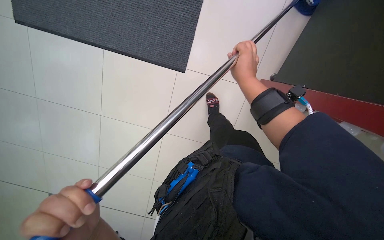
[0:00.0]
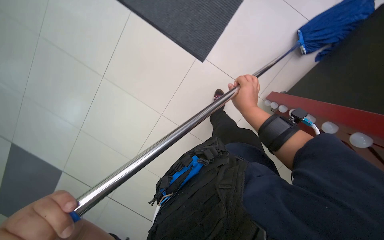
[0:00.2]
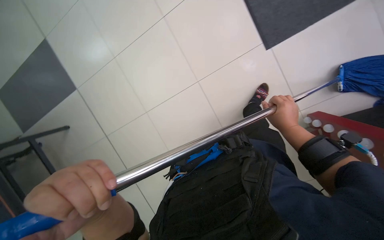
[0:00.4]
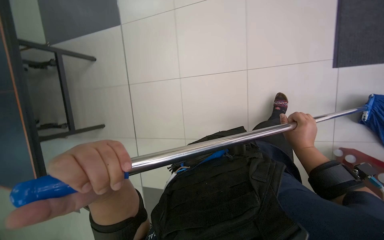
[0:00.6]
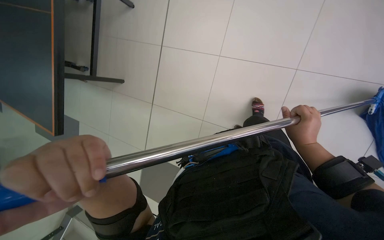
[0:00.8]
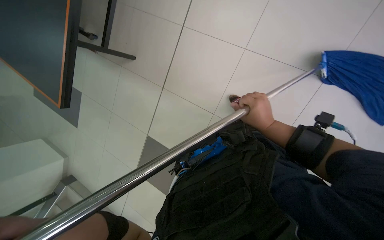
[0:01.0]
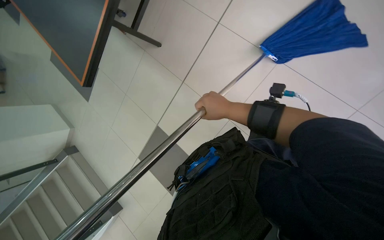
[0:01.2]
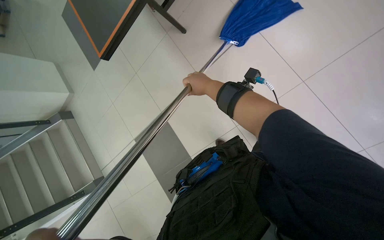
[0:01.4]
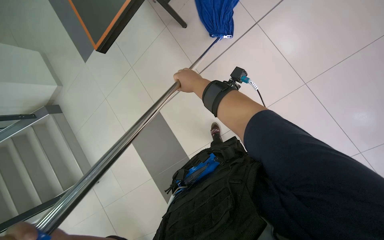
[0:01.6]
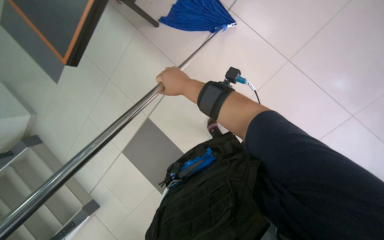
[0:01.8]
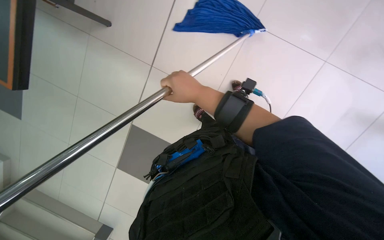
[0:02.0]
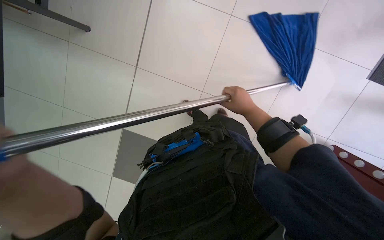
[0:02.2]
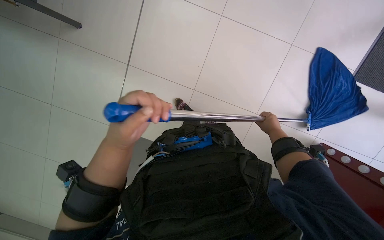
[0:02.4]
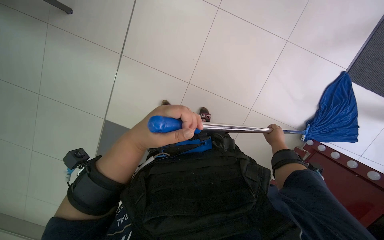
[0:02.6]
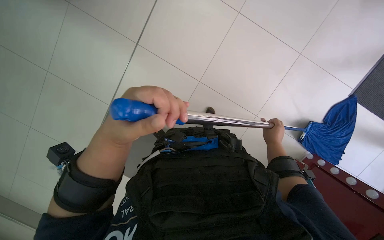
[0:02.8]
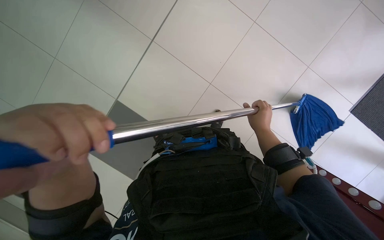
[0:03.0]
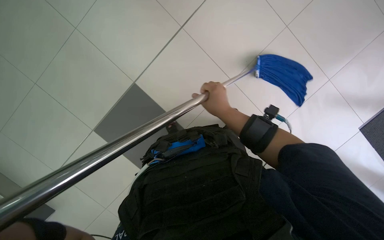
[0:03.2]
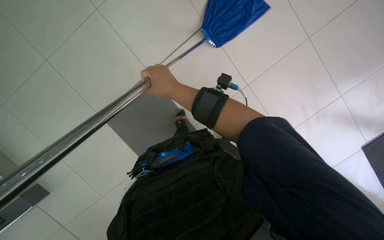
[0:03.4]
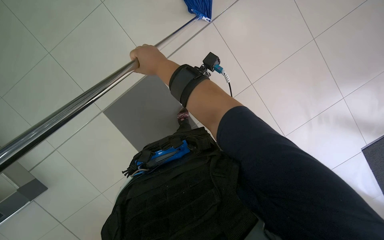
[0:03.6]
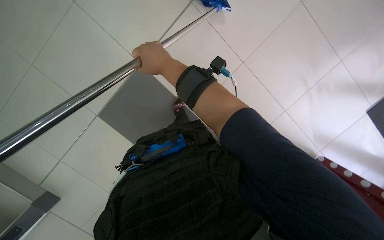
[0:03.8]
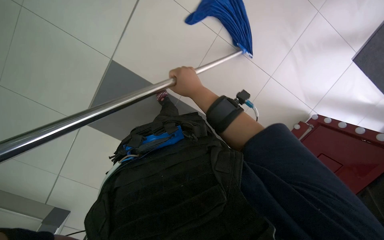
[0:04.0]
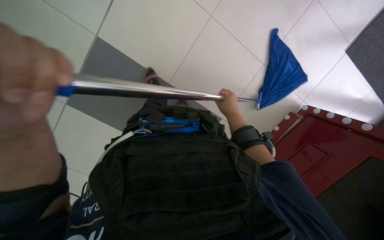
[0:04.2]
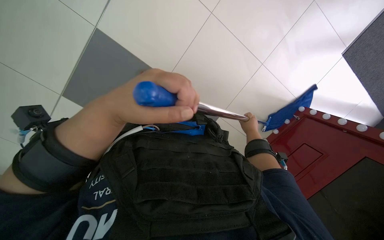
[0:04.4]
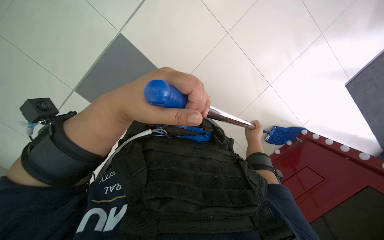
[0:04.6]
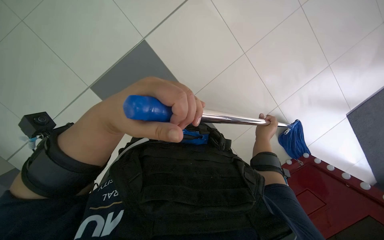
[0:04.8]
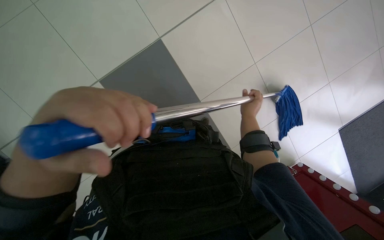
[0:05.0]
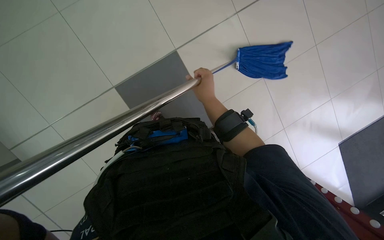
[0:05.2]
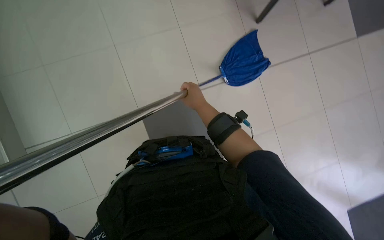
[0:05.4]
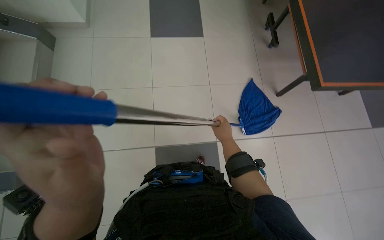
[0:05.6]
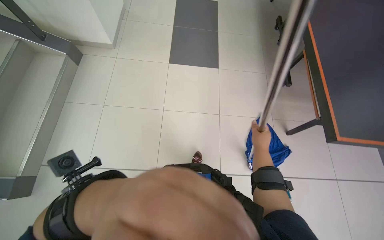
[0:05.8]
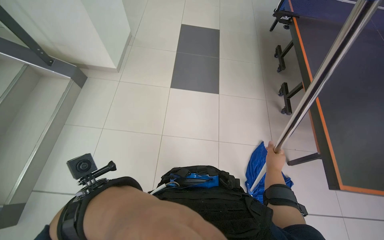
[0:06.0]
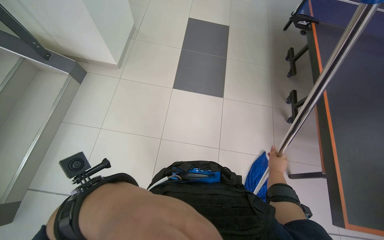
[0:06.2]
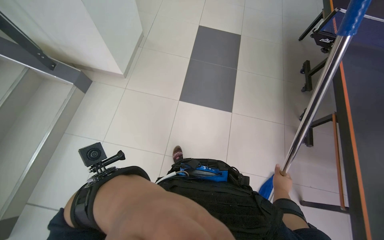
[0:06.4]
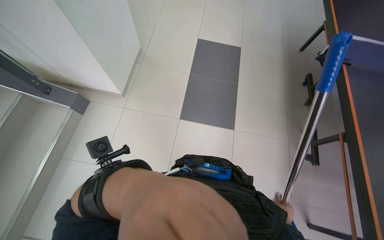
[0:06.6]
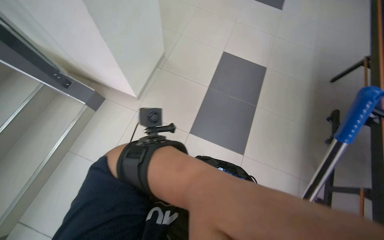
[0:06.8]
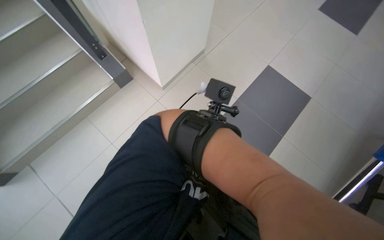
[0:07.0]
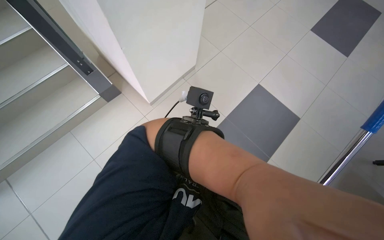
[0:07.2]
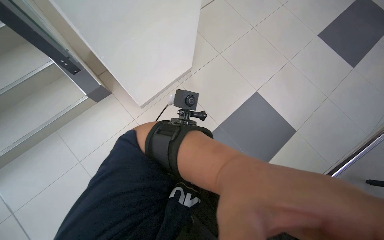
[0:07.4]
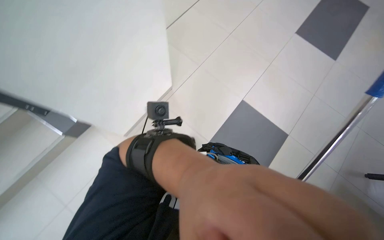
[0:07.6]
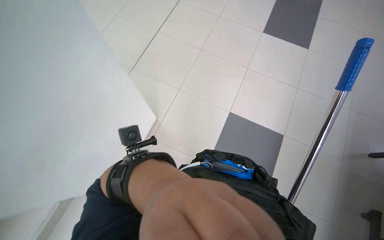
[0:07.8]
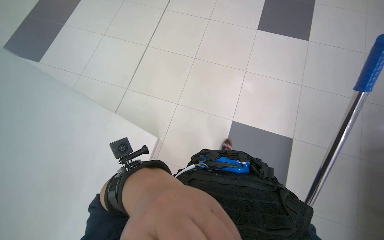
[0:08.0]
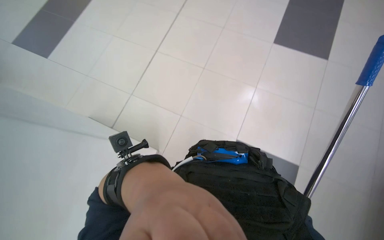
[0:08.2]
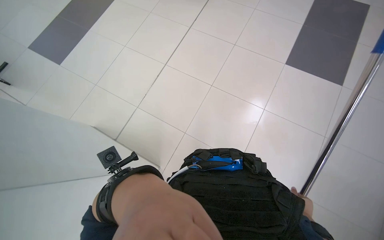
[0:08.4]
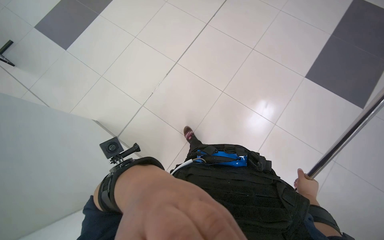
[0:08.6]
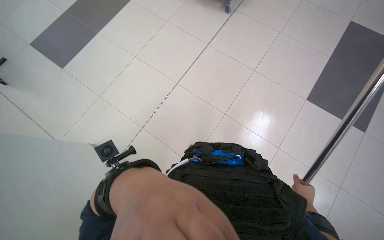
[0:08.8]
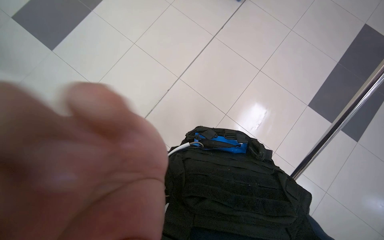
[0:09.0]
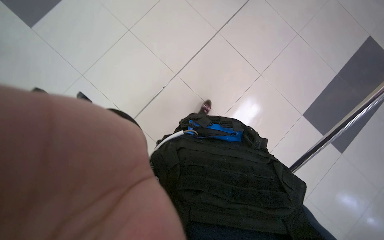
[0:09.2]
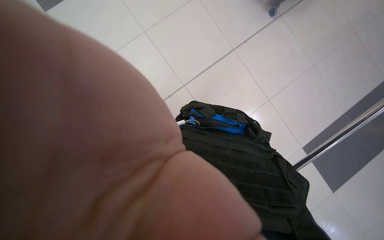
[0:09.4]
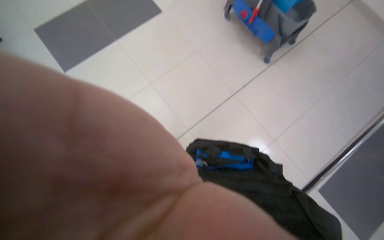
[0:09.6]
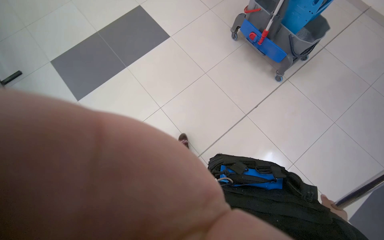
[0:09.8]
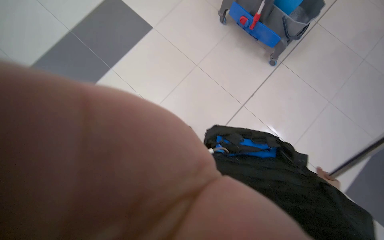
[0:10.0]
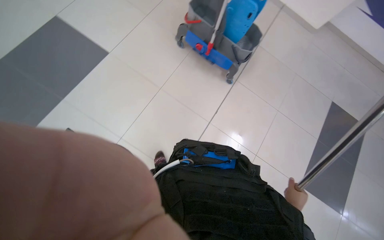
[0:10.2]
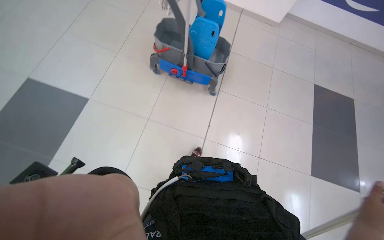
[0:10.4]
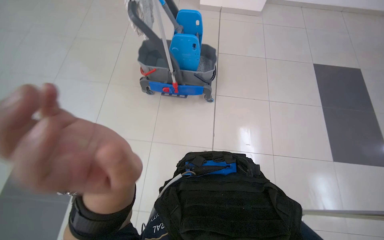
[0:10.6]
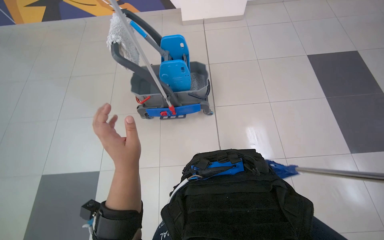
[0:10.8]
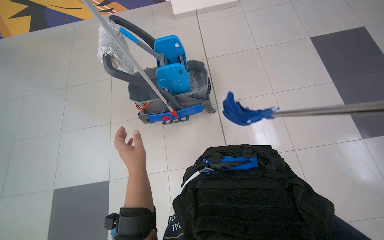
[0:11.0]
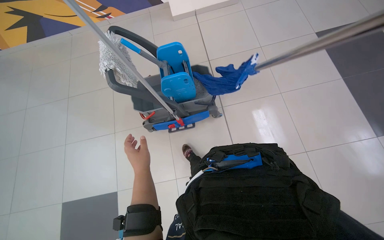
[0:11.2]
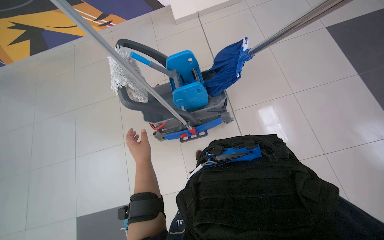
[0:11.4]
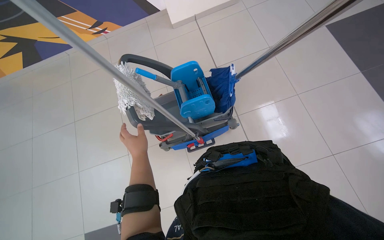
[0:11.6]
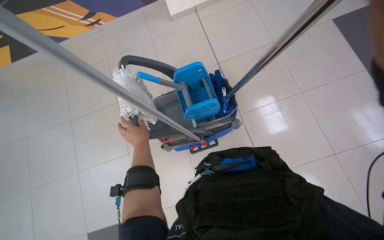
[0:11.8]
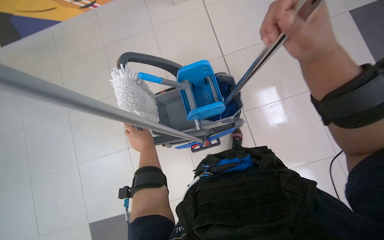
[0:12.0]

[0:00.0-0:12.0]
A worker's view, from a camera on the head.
Job: mopping floor.
The whole recording: Mopping the floor. The worker wrings the mop head, attaches it to the handle, and mops the floor.
0:01.6 to 0:03.0: The right hand shifts approximately 40 cm farther from the camera, to the right and down the picture.
0:03.0 to 0:04.4: The right hand is displaced farther from the camera by some 10 cm, and travels to the left and back again, about 30 cm each way.
0:06.0 to 0:07.6: The head travels approximately 1 m. The head rotates about 35 degrees to the left.
0:09.0 to 0:10.4: The wearer looks some 20 degrees further to the right. The view tilts some 15 degrees upward.
0:10.4 to 0:12.0: The wearer moves some 80 cm. Everything in view rotates approximately 40 degrees counterclockwise.

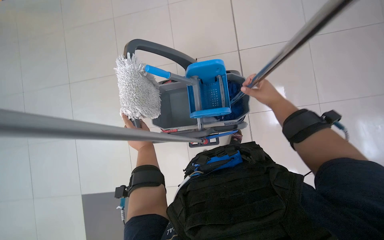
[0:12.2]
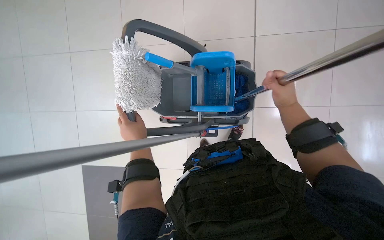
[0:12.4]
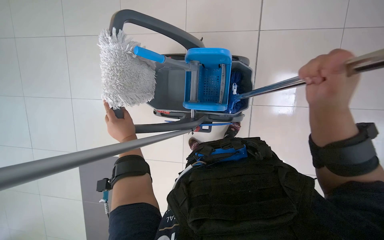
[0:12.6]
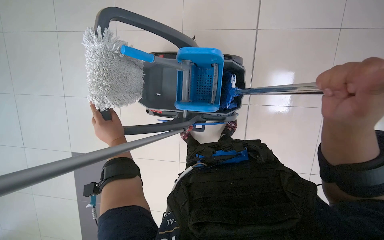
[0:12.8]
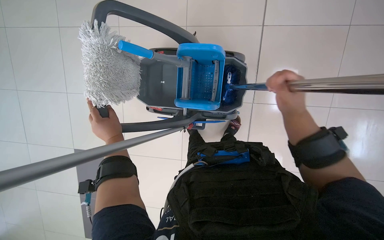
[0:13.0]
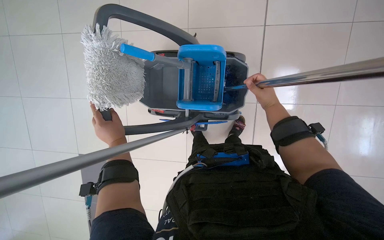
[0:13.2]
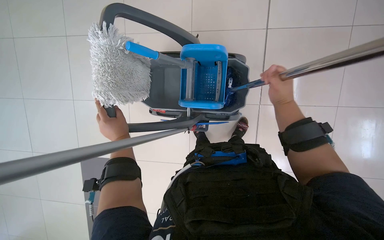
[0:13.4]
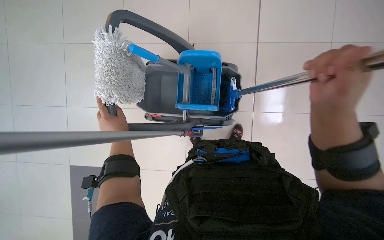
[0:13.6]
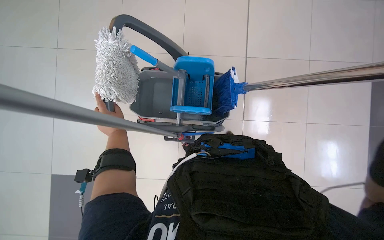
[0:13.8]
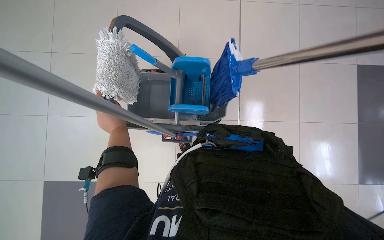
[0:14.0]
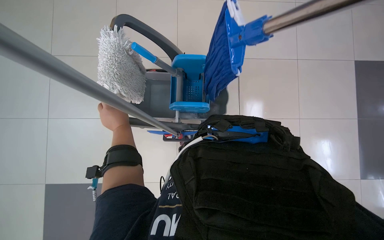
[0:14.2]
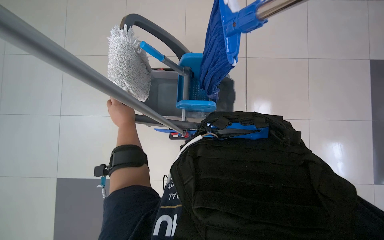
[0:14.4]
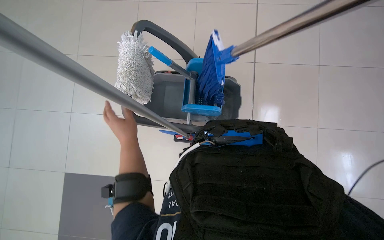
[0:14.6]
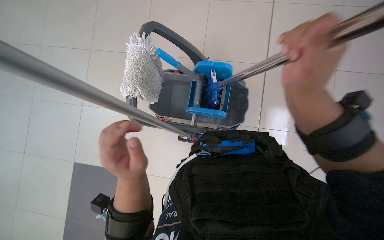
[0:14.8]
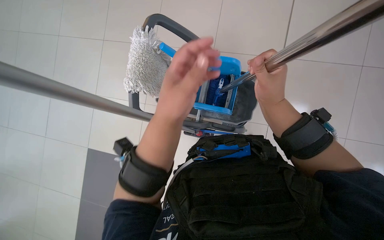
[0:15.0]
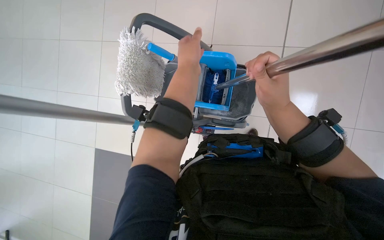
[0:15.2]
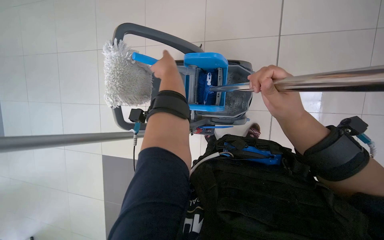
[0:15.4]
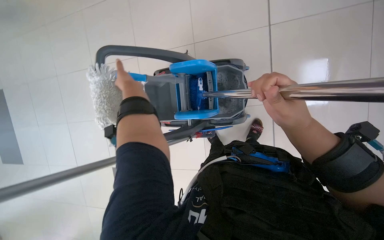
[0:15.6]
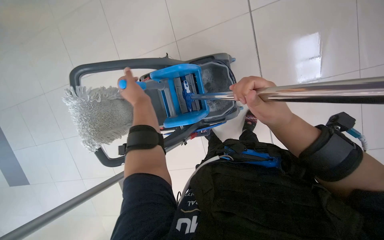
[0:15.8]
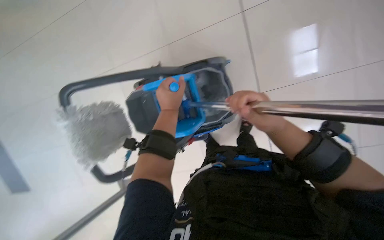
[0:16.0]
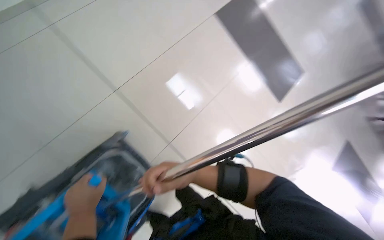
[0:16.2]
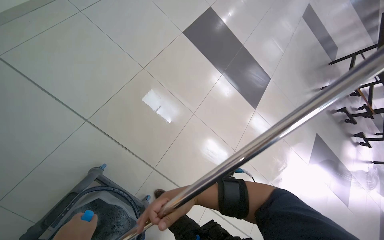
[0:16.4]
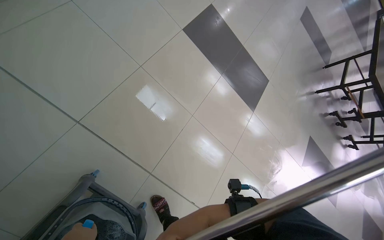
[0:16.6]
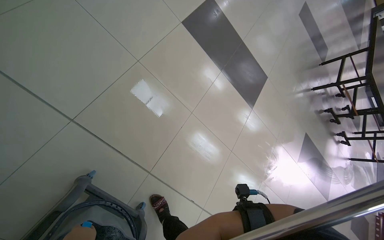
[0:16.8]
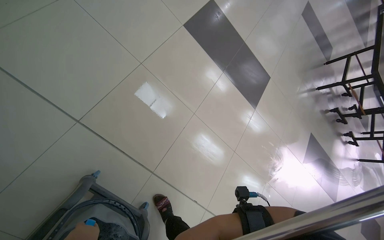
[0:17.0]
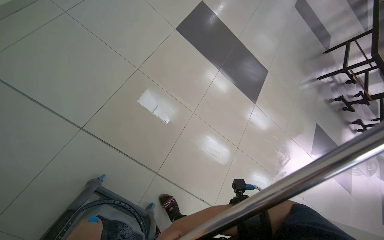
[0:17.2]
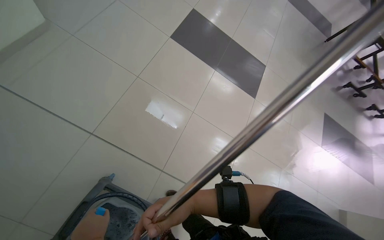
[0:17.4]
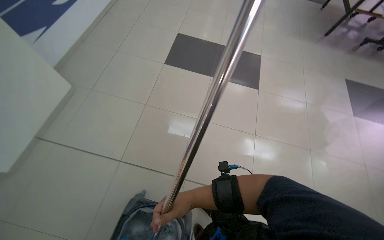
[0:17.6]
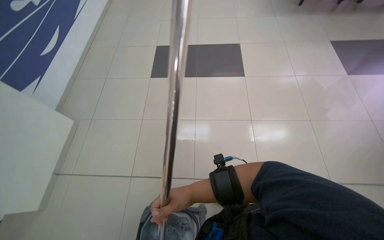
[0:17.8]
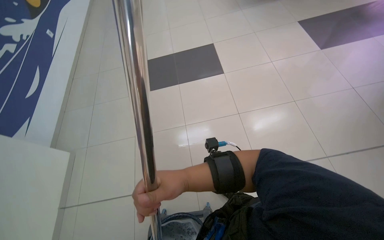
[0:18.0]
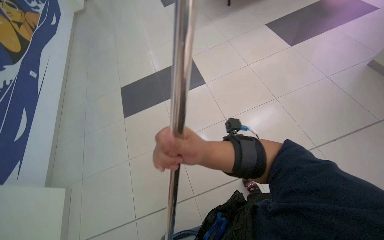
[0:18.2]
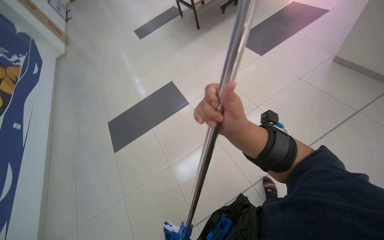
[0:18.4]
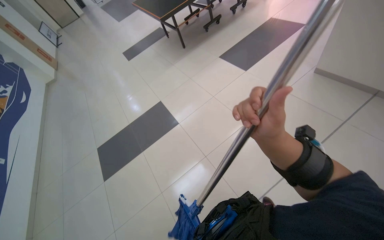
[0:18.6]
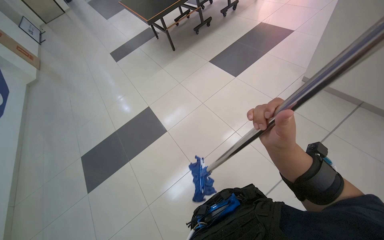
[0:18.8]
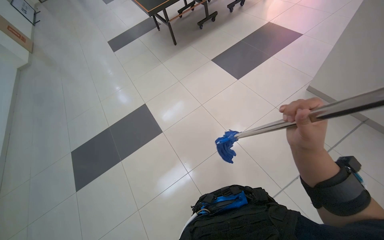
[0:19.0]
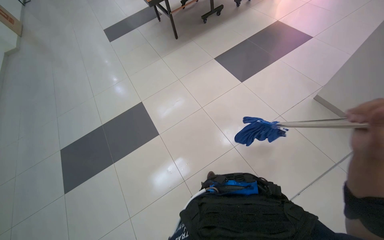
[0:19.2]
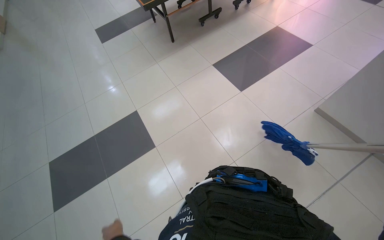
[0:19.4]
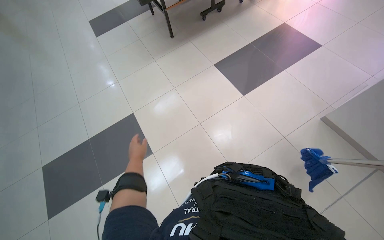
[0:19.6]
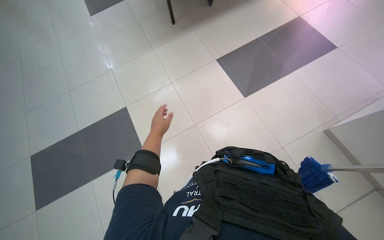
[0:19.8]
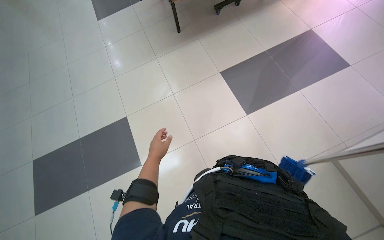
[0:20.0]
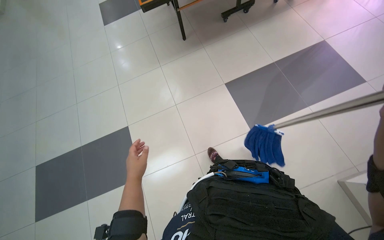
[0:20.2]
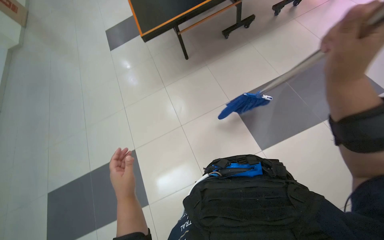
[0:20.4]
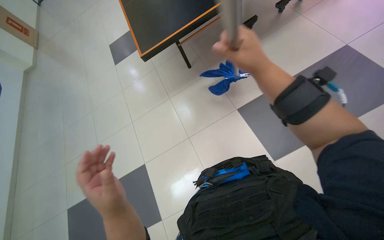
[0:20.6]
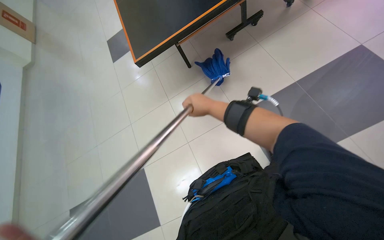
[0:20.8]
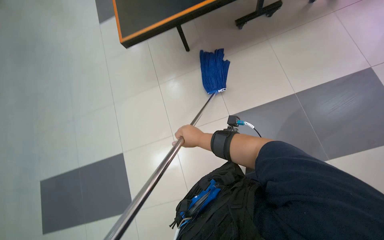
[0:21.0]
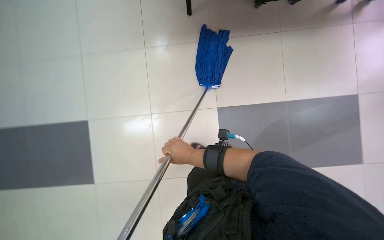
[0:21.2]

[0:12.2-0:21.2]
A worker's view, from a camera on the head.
Job: mopping floor.
The whole recording: Mopping the floor. The worker wrings the mop head, attaches it to the handle, and mops the floor.
0:13.8 to 0:15.2: The left hand goes approximately 25 cm to the right, up the picture and nearer to the camera.
0:15.2 to 0:16.6: The head rotates about 80 degrees to the right. The view tips upward by about 25 degrees.
0:16.6 to 0:18.2: The camera travels about 70 cm. The view pans to the left by about 15 degrees. The wearer looks approximately 15 degrees further upward. The scene rotates counterclockwise by about 65 degrees.
0:18.2 to 0:19.8: The camera is carried about 1 m.
0:19.8 to 0:21.2: The camera travels some 60 cm.
